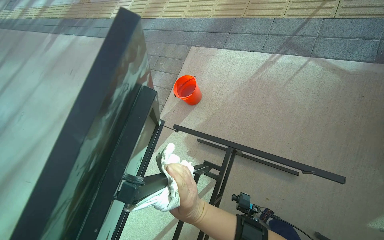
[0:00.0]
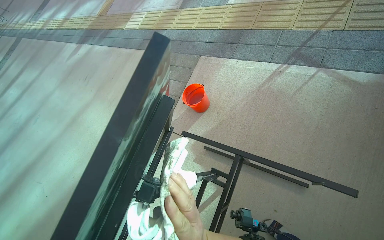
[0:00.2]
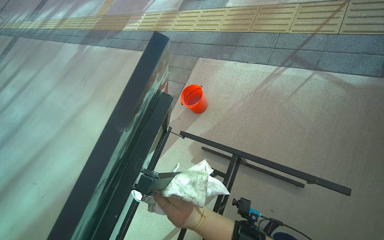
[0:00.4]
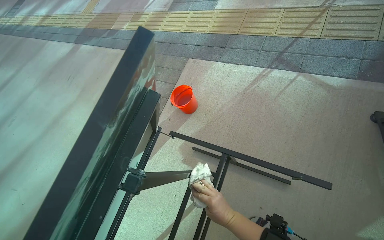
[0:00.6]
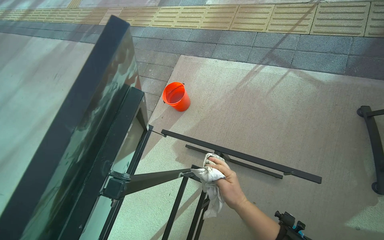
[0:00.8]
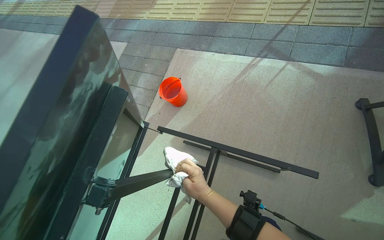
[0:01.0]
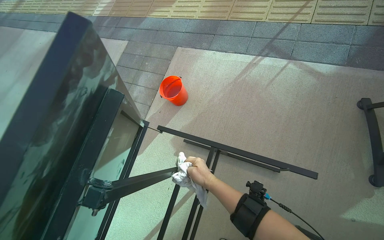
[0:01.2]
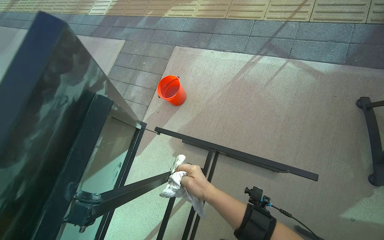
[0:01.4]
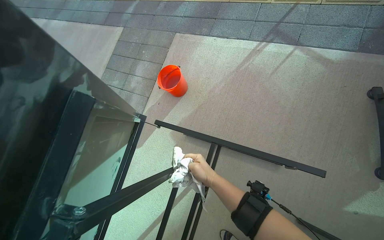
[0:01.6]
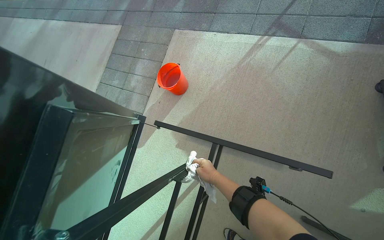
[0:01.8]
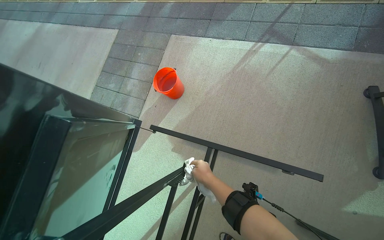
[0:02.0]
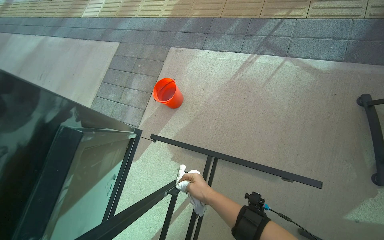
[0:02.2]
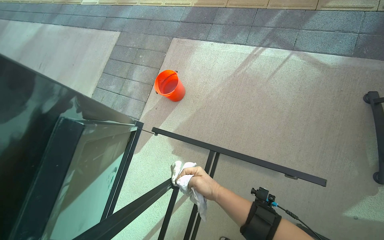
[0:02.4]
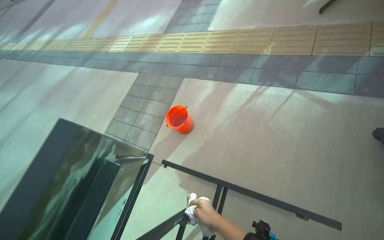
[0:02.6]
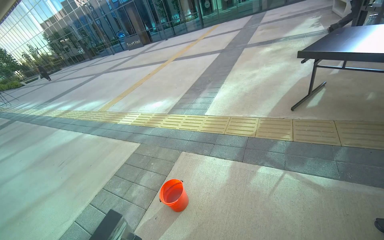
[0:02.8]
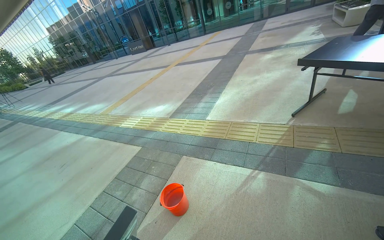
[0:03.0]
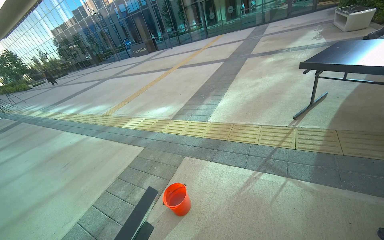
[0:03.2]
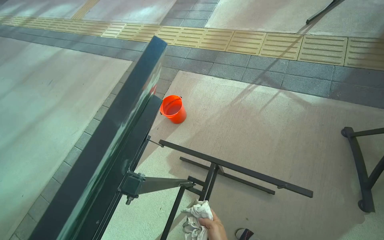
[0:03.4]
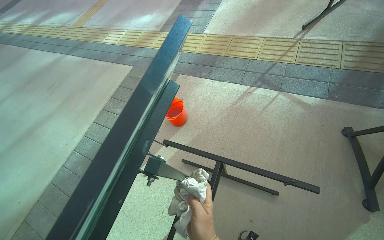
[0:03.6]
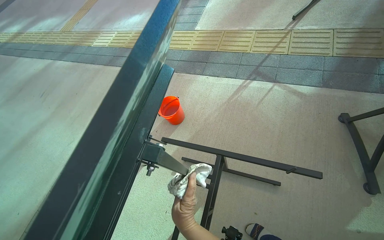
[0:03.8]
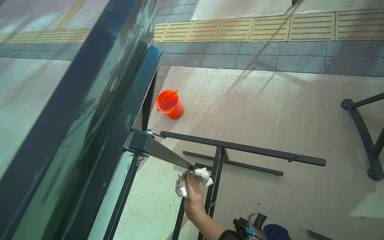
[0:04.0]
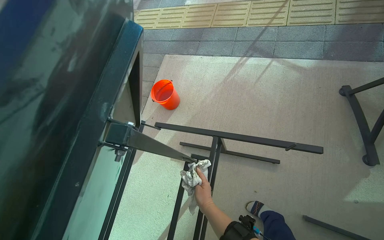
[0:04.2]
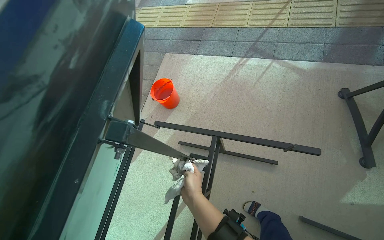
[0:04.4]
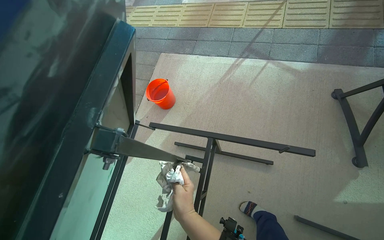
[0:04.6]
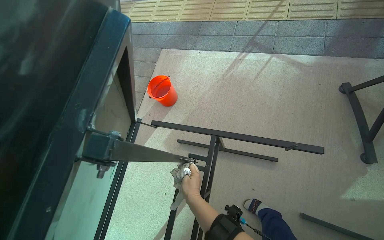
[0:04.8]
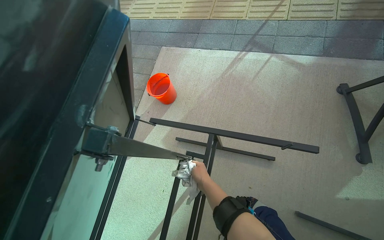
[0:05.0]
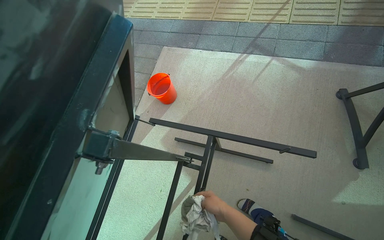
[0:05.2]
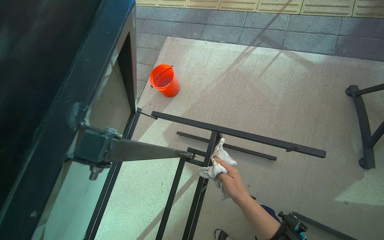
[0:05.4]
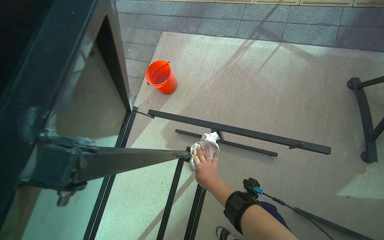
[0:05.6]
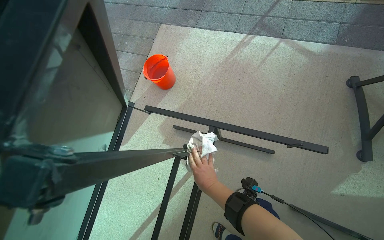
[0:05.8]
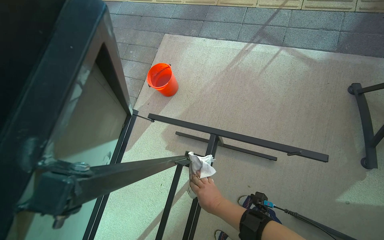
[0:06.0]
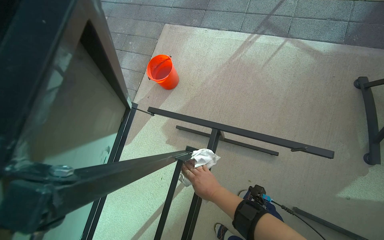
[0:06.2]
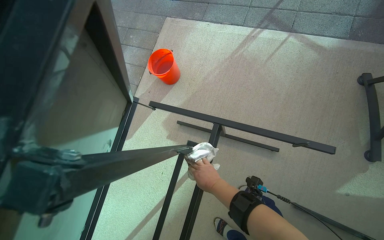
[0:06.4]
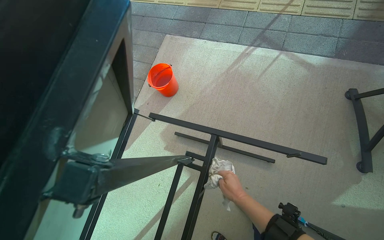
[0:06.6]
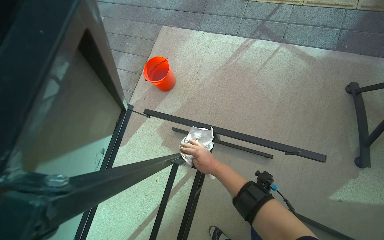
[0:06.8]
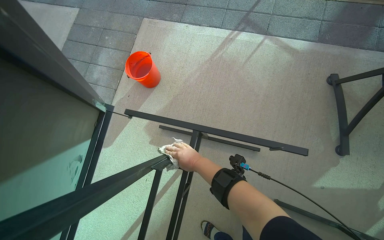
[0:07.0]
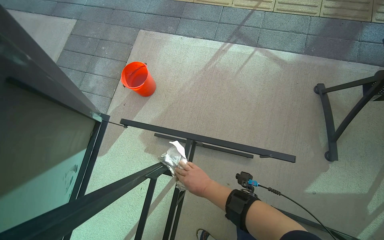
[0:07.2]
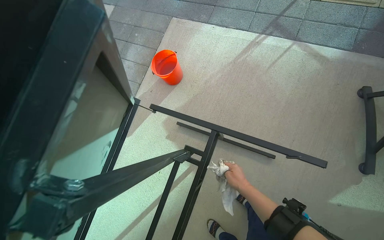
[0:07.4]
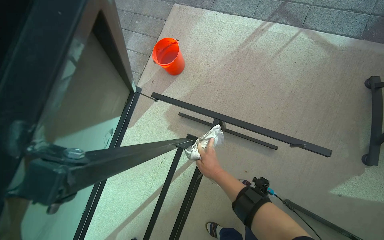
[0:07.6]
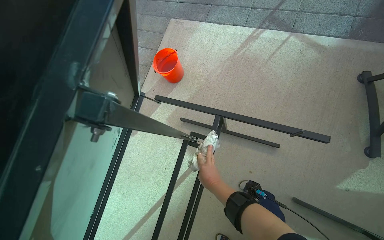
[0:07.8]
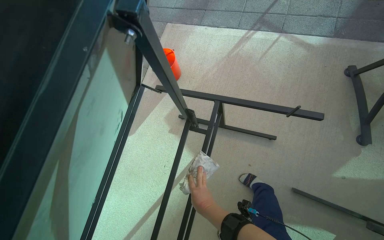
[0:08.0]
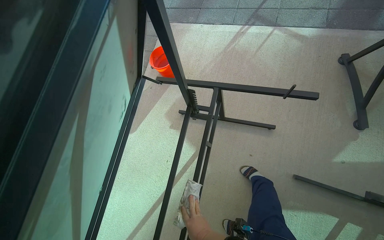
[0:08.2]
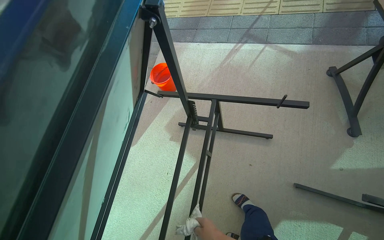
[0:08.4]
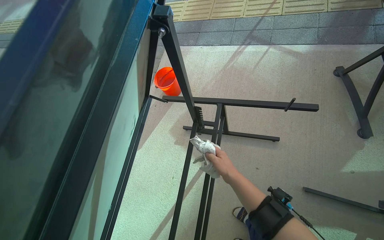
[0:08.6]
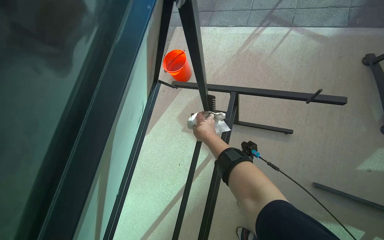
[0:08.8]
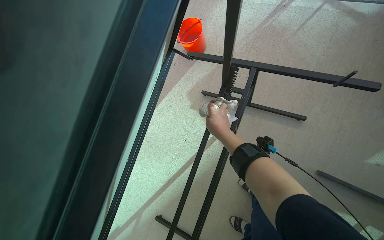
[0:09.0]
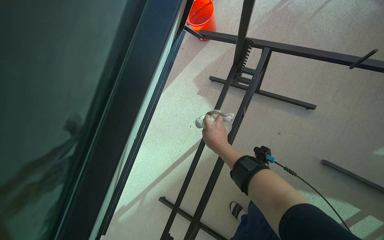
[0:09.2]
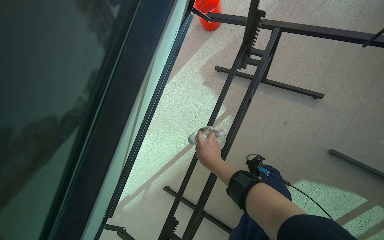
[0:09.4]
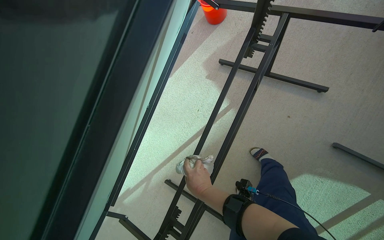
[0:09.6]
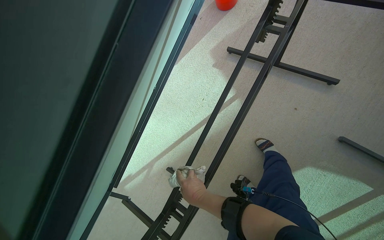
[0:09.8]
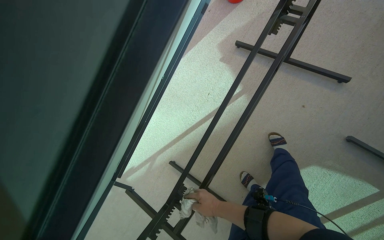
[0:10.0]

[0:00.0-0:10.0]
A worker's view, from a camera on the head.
Job: wiping surfaces.
The whole recording: Wiping underside of outdoor table. The worker wipes the frame and legs of an outdoor table with a white cloth.
0:00.0 to 0:01.4: The right hand travels to the right and farther from the camera by roughly 15 cm.
0:01.4 to 0:02.8: The camera pitches upward, by approximately 35 degrees.
0:02.8 to 0:04.2: The view tips downward by roughly 30 degrees.
0:04.2 to 0:05.8: The right hand goes nearer and farther, about 15 cm each way, reversing 3 times.
0:05.8 to 0:07.2: The right hand goes to the right and returns, roughly 10 cm each way.
0:07.2 to 0:08.6: The right hand moves about 40 cm down the picture and comes back.
0:08.6 to 0:10.0: The camera pitches downward, by some 20 degrees. The right hand travels down the picture by roughly 50 cm.

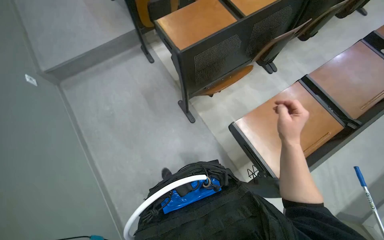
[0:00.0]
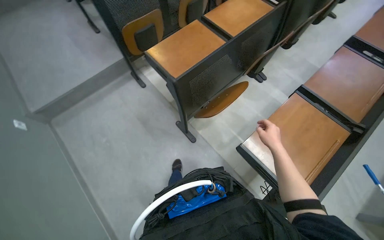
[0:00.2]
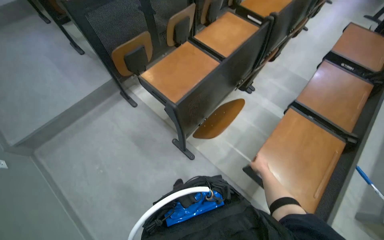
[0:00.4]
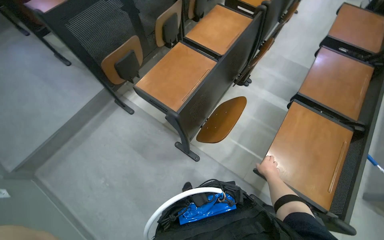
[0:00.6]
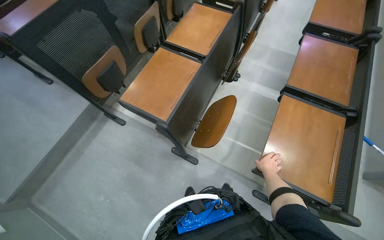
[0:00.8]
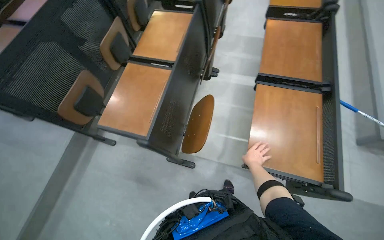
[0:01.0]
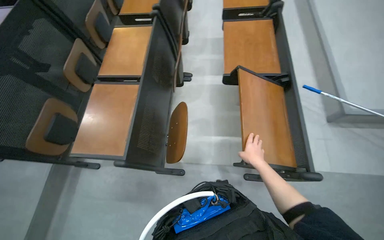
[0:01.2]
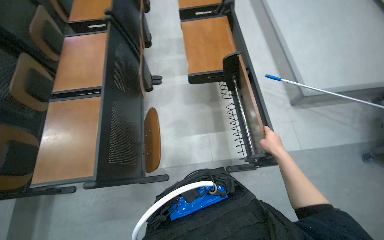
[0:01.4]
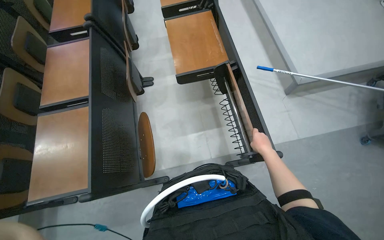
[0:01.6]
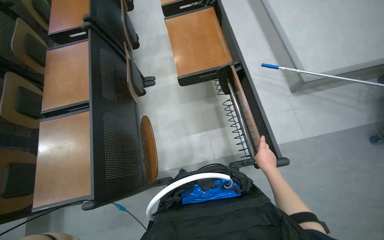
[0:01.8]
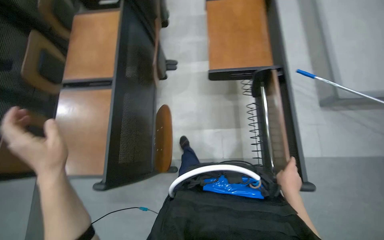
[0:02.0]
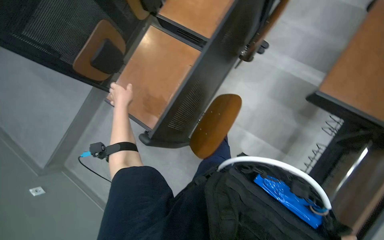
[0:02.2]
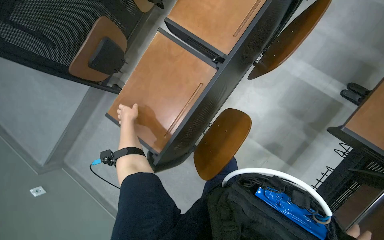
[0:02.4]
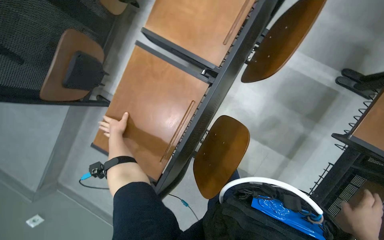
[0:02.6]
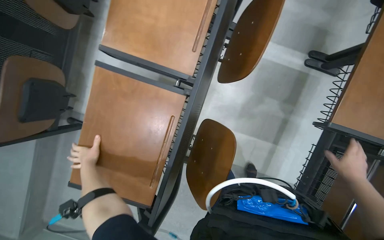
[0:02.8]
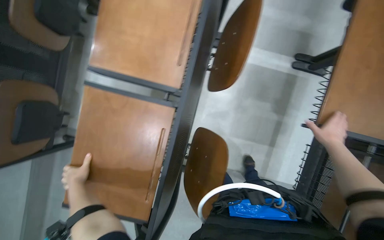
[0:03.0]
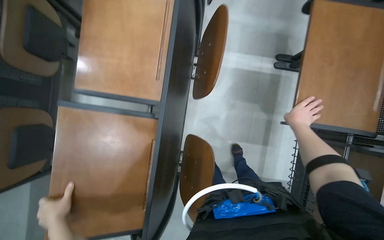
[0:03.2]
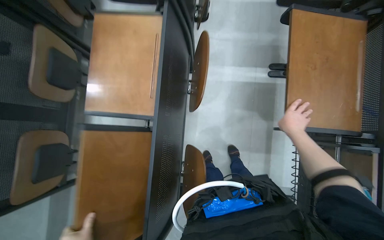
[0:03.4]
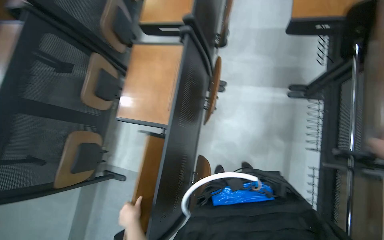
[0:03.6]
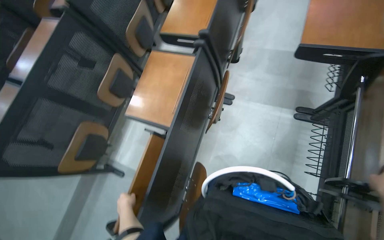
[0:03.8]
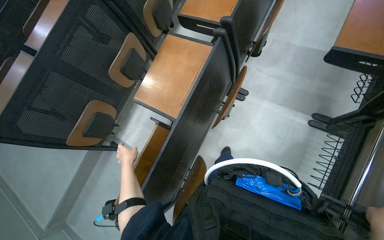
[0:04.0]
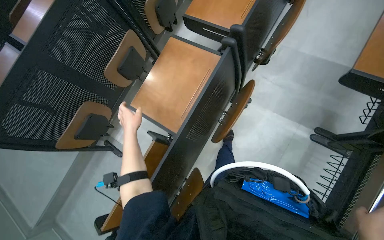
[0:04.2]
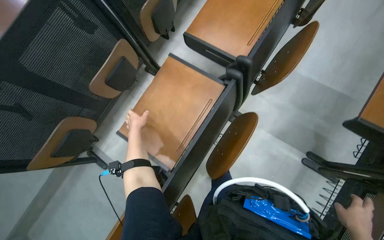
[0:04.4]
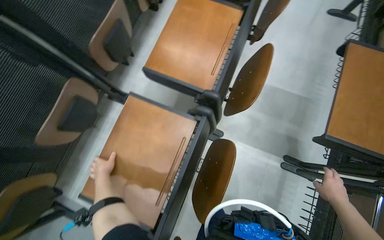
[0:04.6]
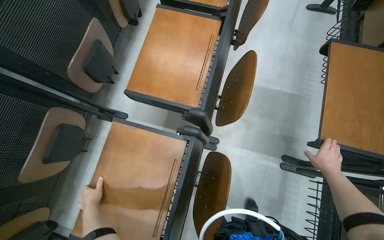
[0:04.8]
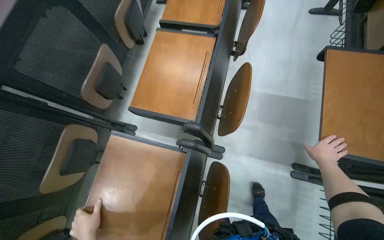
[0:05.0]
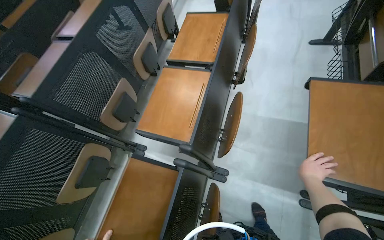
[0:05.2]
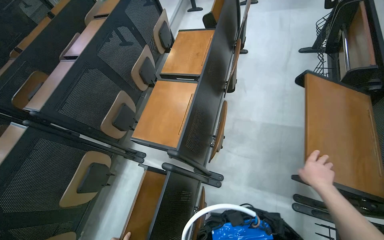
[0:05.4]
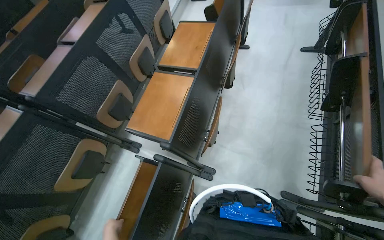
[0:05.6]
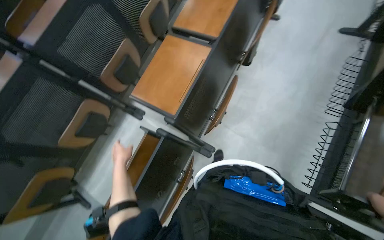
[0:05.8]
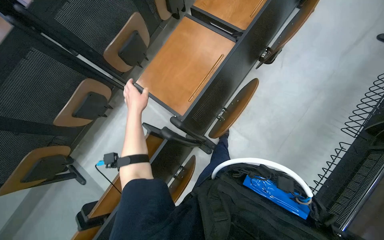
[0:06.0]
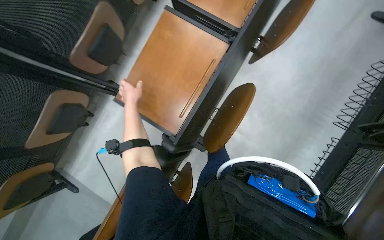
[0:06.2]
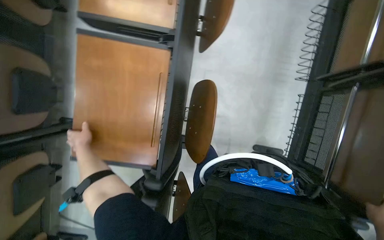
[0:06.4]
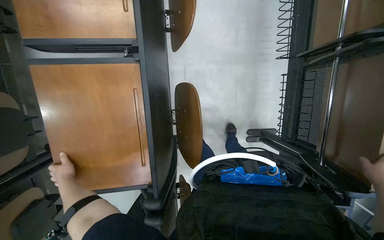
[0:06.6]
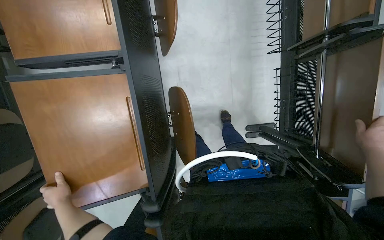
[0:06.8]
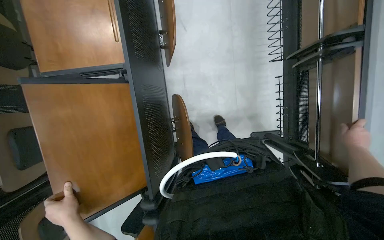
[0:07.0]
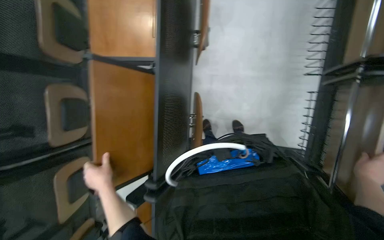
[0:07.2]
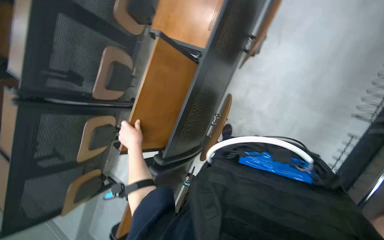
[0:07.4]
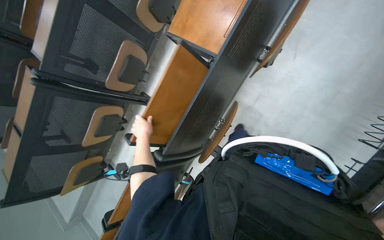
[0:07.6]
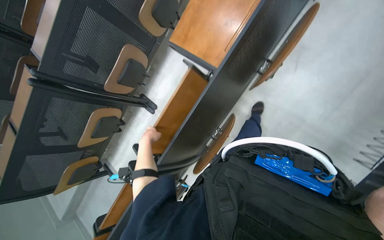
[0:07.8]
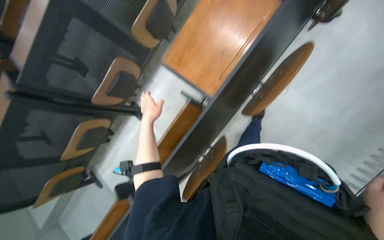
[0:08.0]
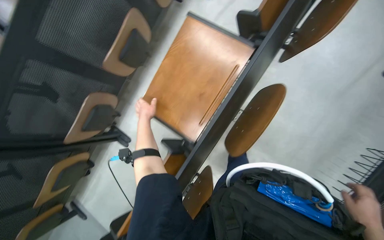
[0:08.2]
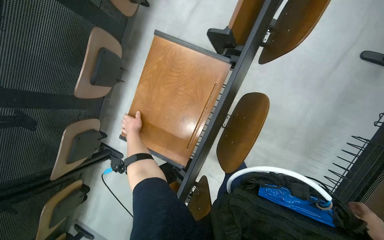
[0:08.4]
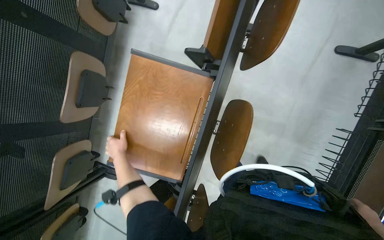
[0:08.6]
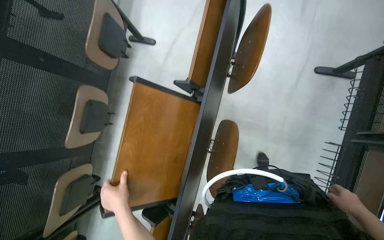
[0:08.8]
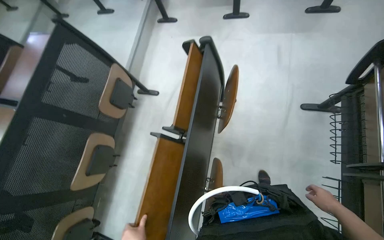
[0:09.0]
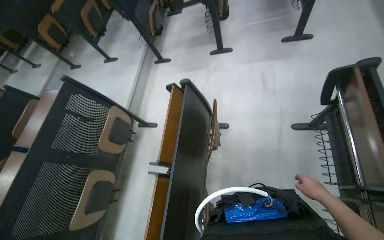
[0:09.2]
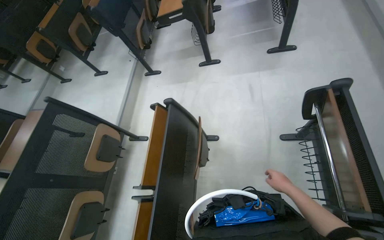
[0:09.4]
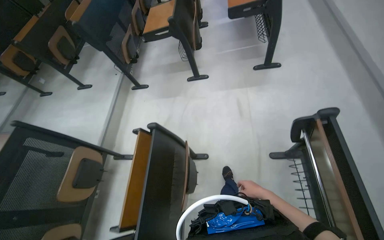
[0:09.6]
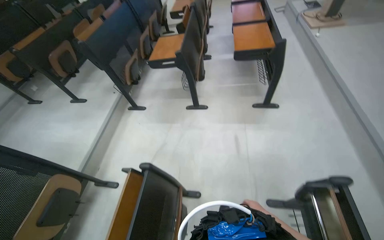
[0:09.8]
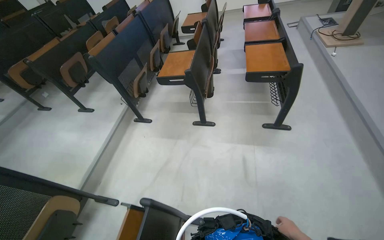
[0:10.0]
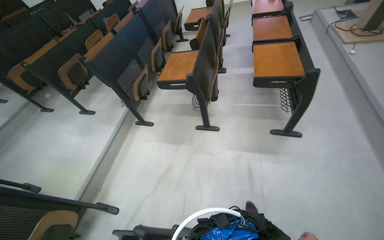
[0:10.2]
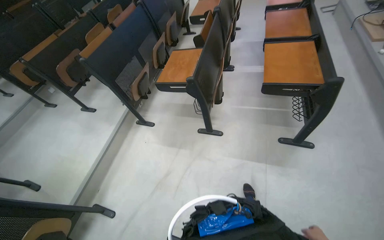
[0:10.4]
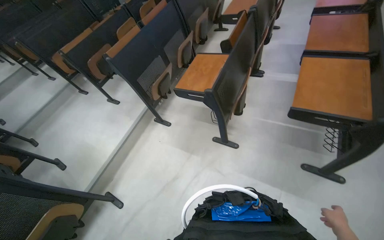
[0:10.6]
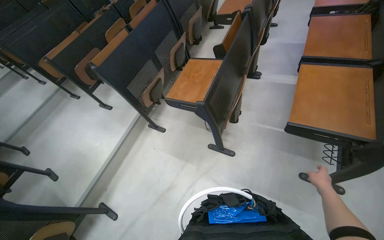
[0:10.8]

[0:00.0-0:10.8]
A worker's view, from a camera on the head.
Job: organizing items.
The whole recording: Folding classroom desks. The worker clears bottles from desks and folds classroom desks.
0:00.0 to 0:01.6: The wearer looks about 70 degrees further to the right.
0:01.6 to 0:03.0: The camera is carried roughly 60 cm. The view tips downward by roughly 20 degrees.
0:03.0 to 0:04.6: The camera pitches upward, by approximately 15 degrees.
0:04.6 to 0:06.2: The camera is carried approximately 40 cm. The view tips downward by about 15 degrees.
0:06.2 to 0:07.8: The camera sweeps to the left, by about 15 degrees.
0:07.8 to 0:09.2: The camera is carried approximately 60 cm. The view tips upward by some 30 degrees. The scene rotates counterclockwise by about 30 degrees.
0:09.2 to 0:10.8: The head travels about 1 m.
